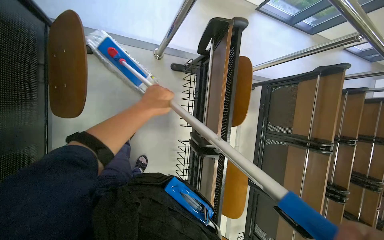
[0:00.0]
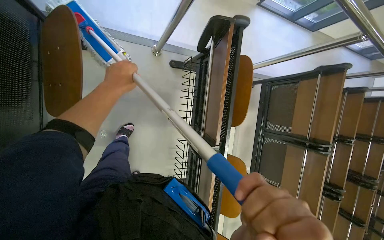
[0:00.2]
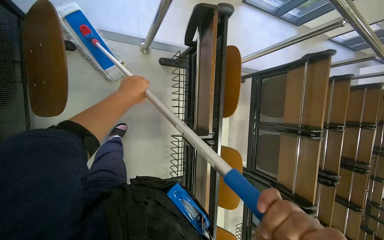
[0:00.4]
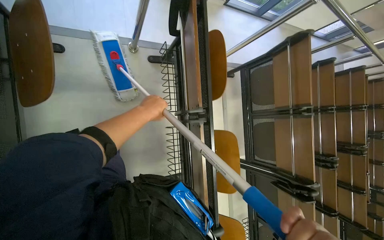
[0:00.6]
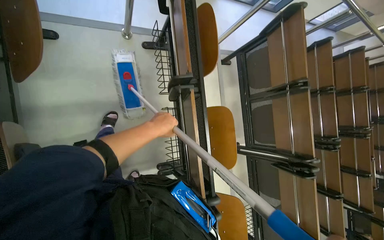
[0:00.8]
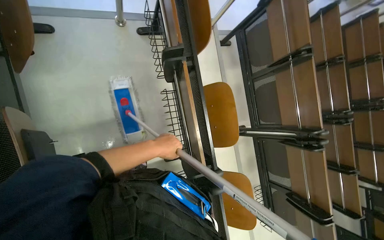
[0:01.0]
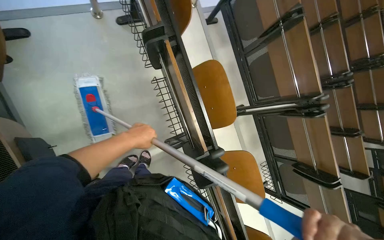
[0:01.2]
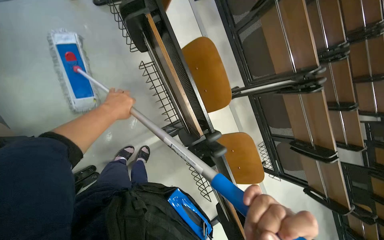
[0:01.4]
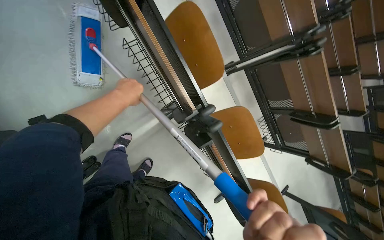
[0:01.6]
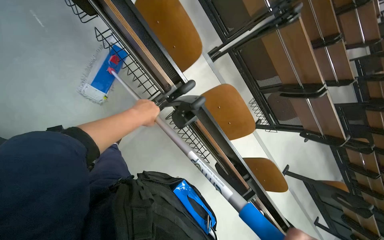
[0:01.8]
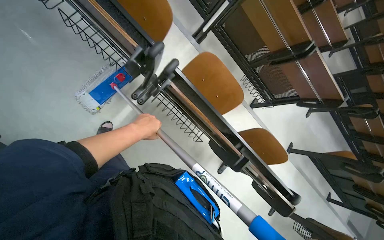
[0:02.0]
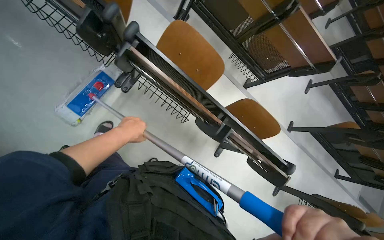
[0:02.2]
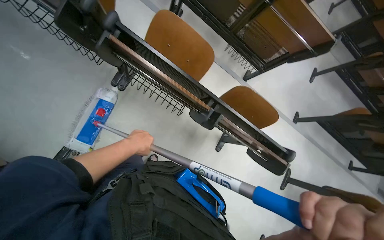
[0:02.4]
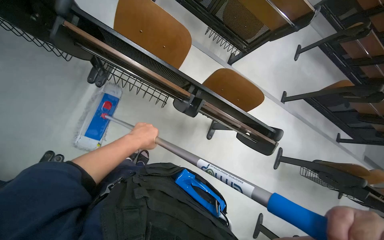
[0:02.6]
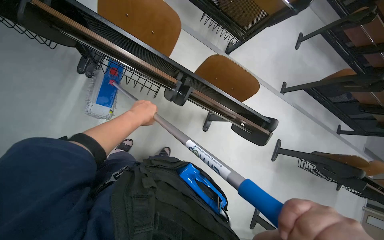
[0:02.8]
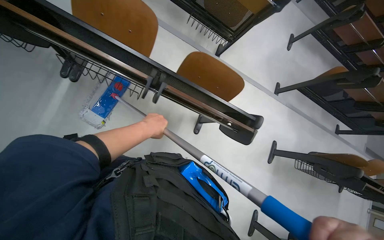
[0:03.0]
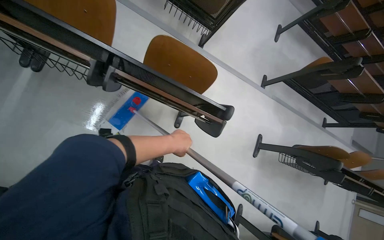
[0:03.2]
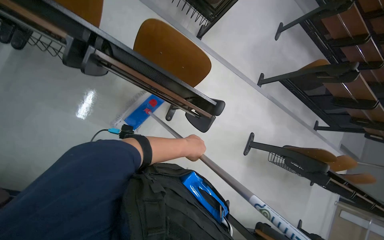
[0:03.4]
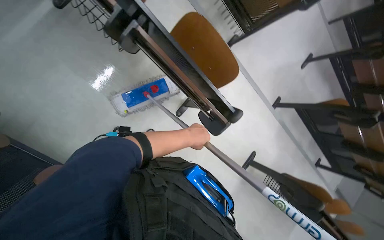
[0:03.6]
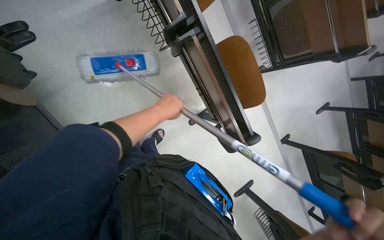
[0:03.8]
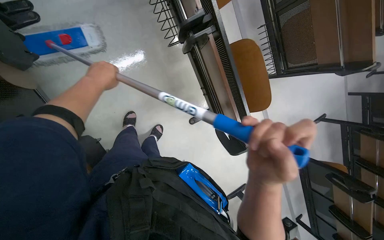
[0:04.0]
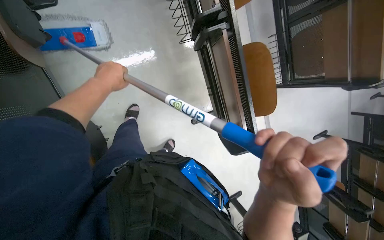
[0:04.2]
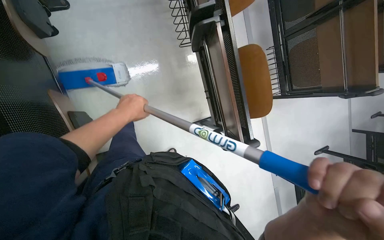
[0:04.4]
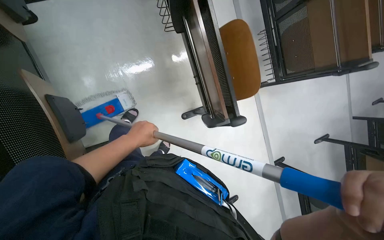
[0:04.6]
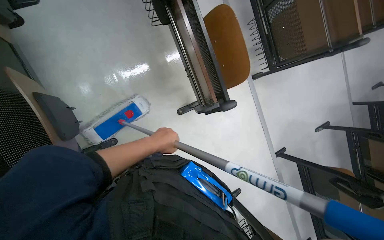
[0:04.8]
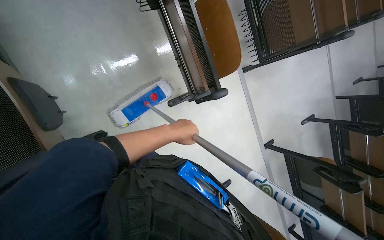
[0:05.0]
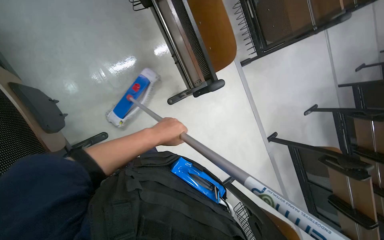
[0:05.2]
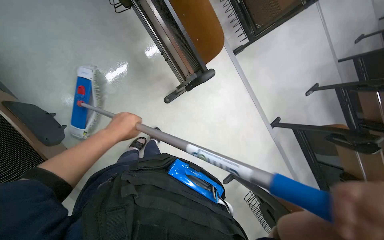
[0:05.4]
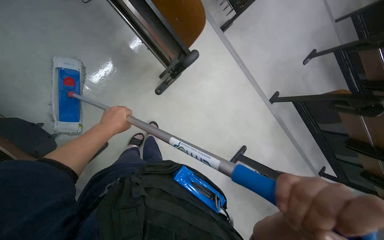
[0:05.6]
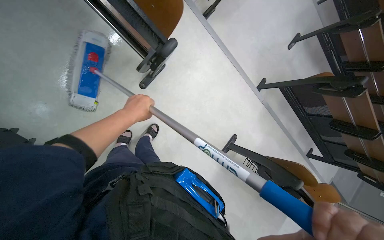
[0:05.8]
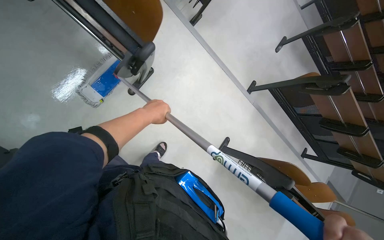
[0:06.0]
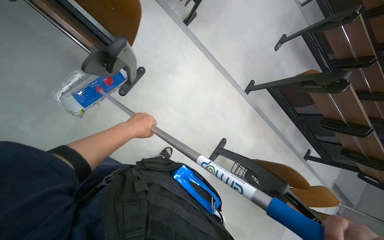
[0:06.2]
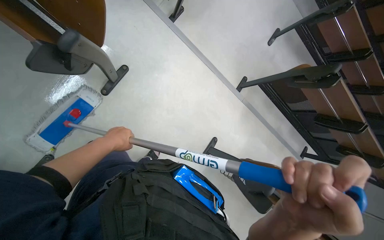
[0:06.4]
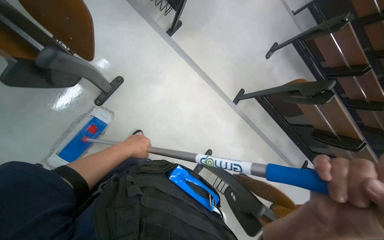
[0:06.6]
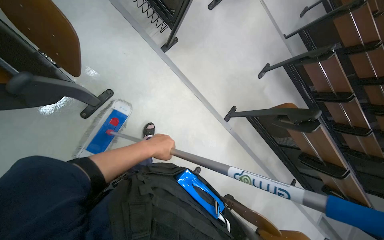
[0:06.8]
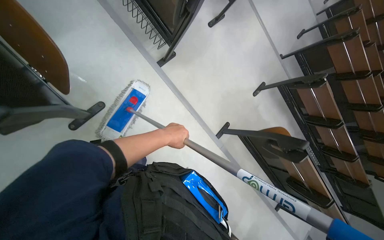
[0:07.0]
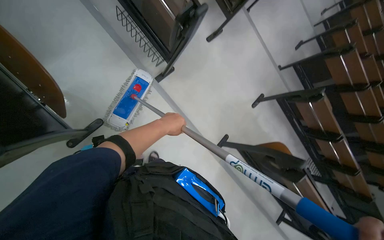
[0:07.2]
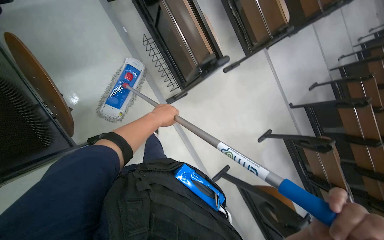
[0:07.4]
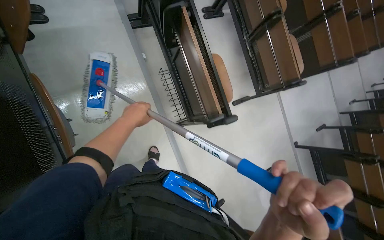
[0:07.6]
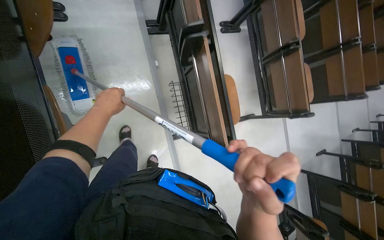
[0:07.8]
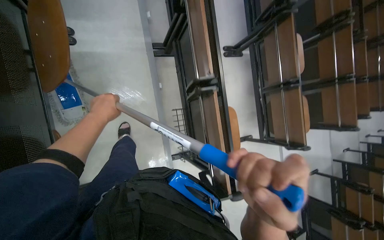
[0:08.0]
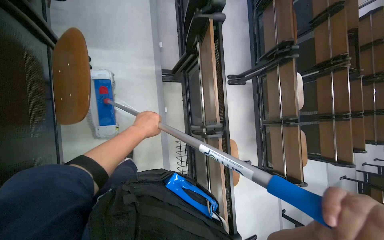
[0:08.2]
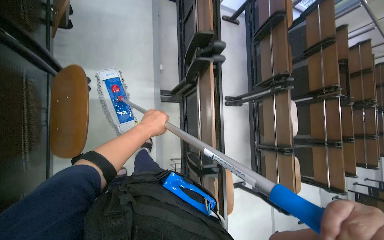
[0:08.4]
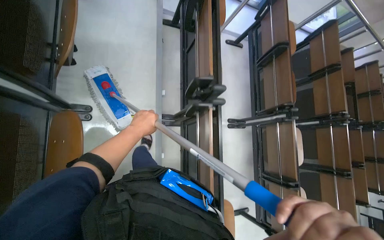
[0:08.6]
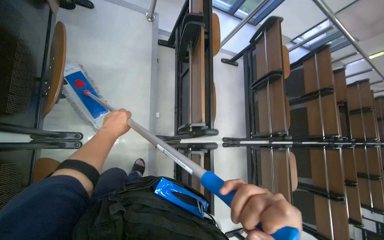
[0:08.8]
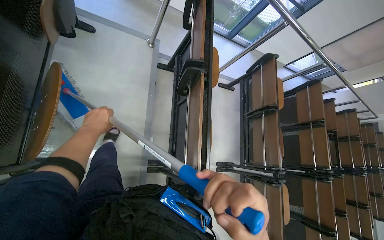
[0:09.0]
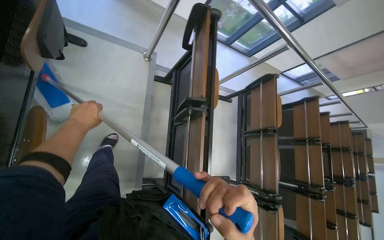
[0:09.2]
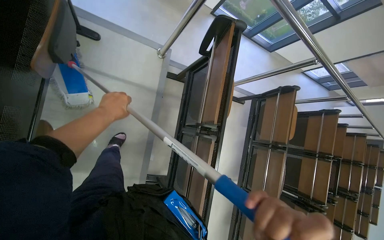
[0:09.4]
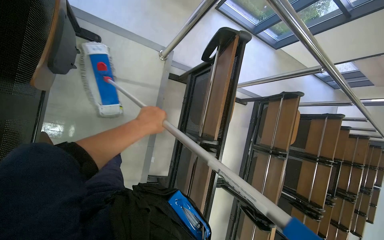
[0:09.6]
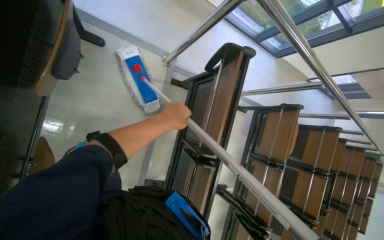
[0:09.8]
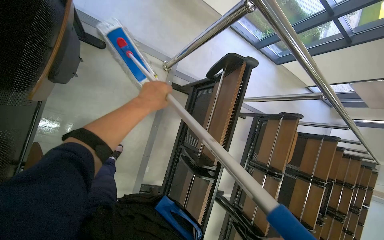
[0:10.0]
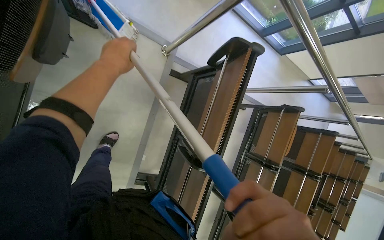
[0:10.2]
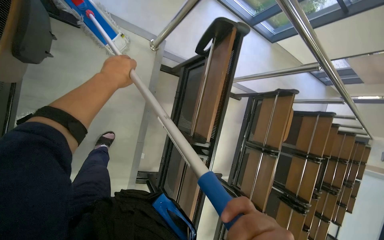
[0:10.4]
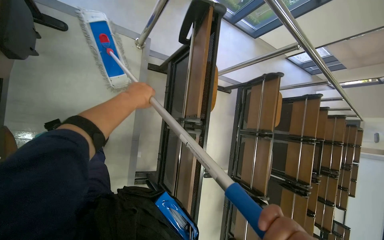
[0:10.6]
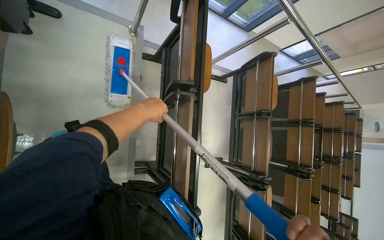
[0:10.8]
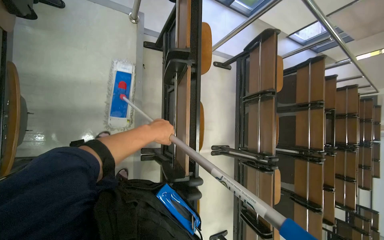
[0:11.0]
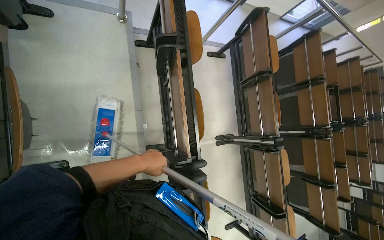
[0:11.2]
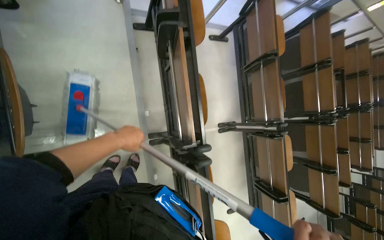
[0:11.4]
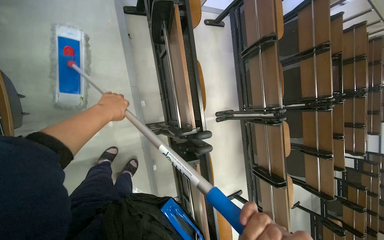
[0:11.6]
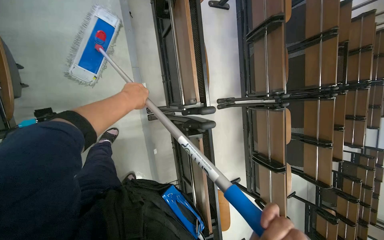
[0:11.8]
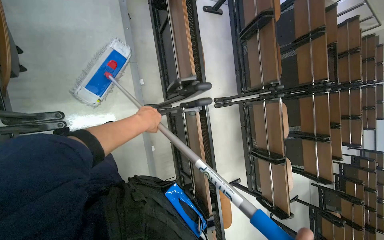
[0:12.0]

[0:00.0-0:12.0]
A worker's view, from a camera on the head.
Job: mopping floor.
The whole recording: Mopping lecture hall floor. The worker dips the mop into the bucket and mops the floor of the lecture hall.
0:00.0 to 0:01.6: The head travels some 50 cm. The camera pitches downward, by roughly 15 degrees. The scene turns roughly 35 degrees counterclockwise in the picture.
0:01.6 to 0:03.0: The head travels some 80 cm. Everything in view rotates approximately 35 degrees counterclockwise.
0:03.0 to 0:04.4: The scene rotates clockwise by some 50 degrees.
0:04.4 to 0:06.0: The scene turns roughly 35 degrees counterclockwise in the picture. The left hand goes left and right, roughly 20 cm each way, reversing 2 times.
0:06.0 to 0:07.6: The camera is carried roughly 70 cm. The view tilts approximately 20 degrees upward.
0:07.6 to 0:09.0: The wearer moves roughly 1 m. The view tips upward by some 20 degrees. Everything in view rotates some 30 degrees clockwise.
0:09.0 to 0:10.4: The camera travels some 60 cm. The camera pitches downward, by about 15 degrees.
0:10.4 to 0:12.0: The camera is carried approximately 80 cm.

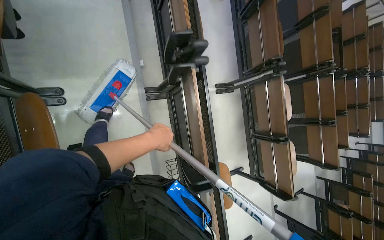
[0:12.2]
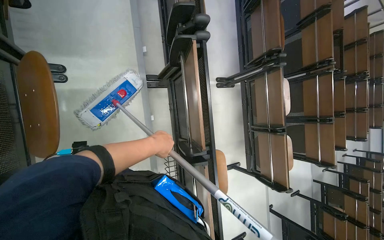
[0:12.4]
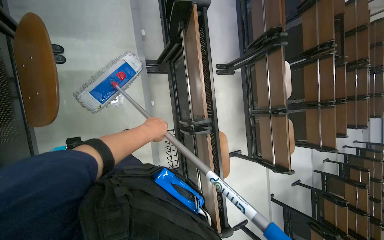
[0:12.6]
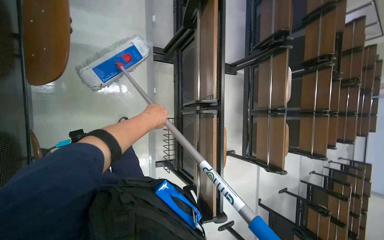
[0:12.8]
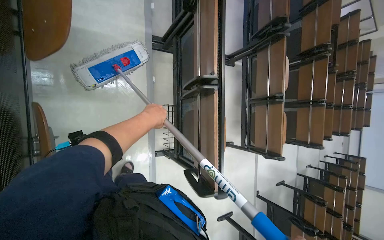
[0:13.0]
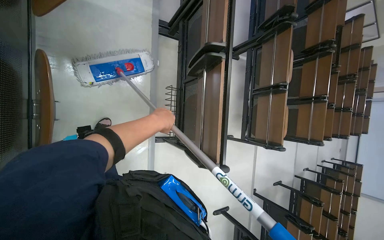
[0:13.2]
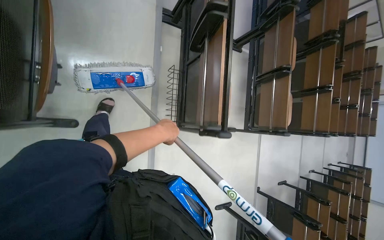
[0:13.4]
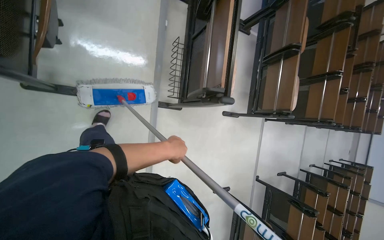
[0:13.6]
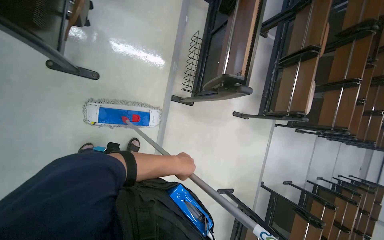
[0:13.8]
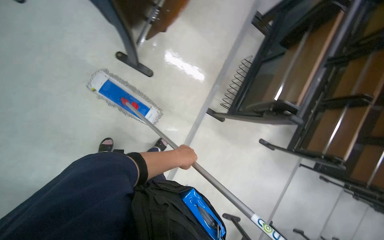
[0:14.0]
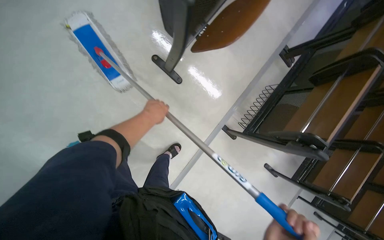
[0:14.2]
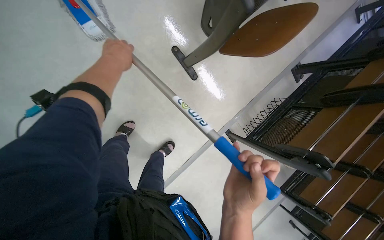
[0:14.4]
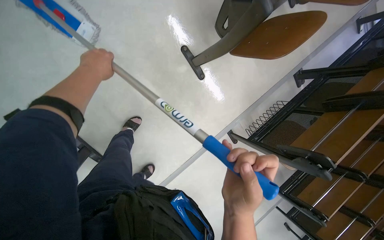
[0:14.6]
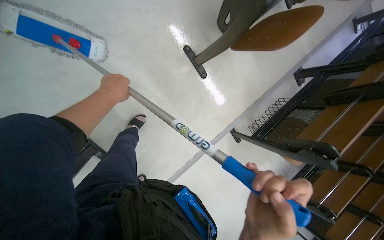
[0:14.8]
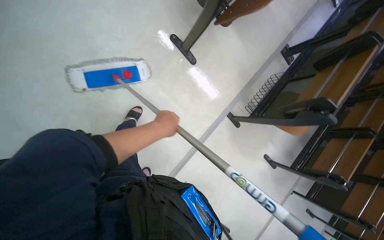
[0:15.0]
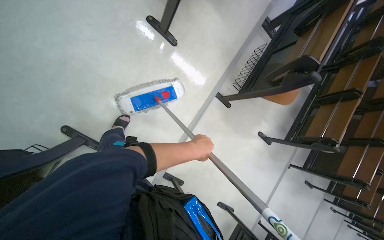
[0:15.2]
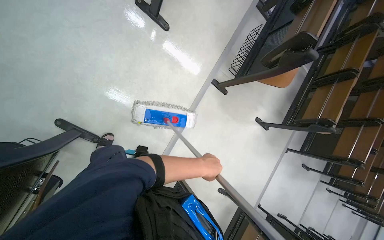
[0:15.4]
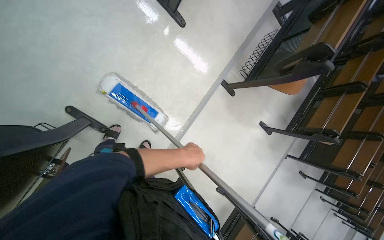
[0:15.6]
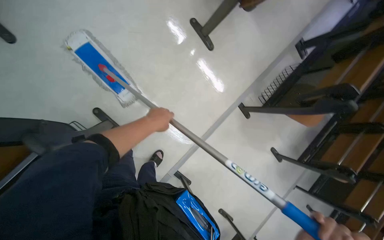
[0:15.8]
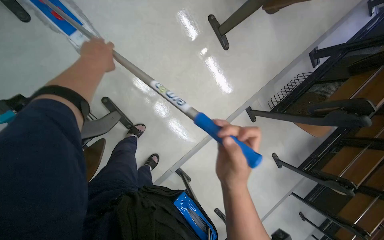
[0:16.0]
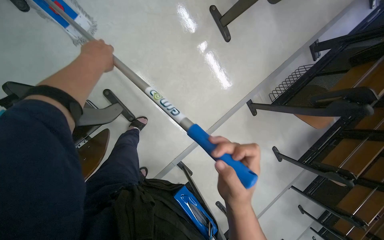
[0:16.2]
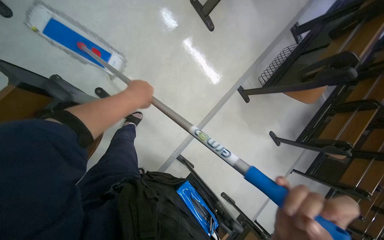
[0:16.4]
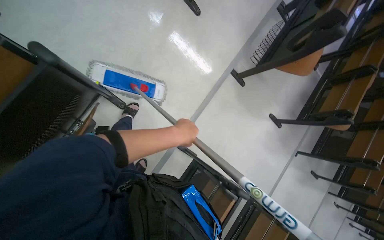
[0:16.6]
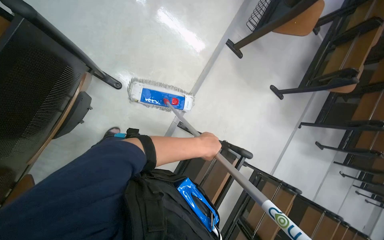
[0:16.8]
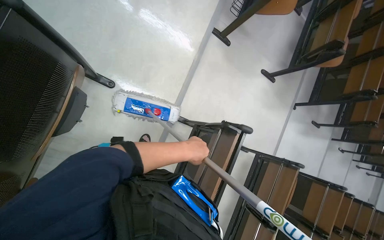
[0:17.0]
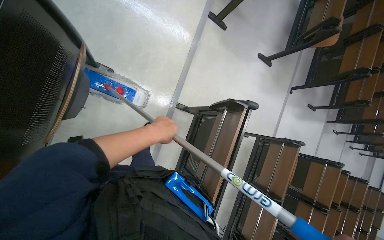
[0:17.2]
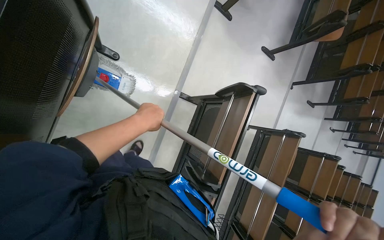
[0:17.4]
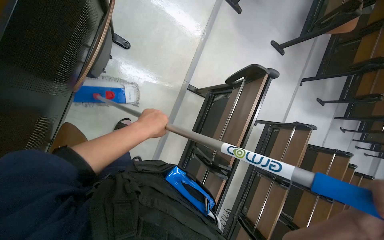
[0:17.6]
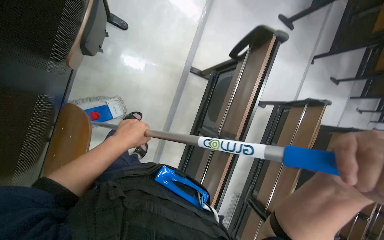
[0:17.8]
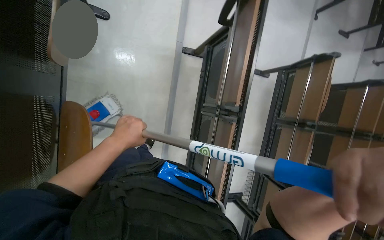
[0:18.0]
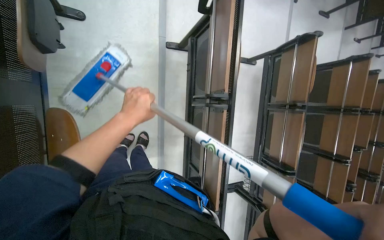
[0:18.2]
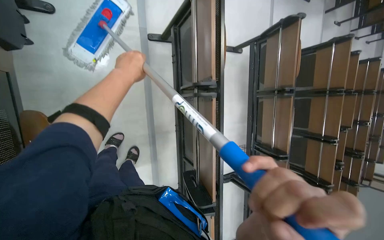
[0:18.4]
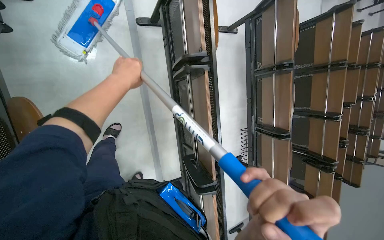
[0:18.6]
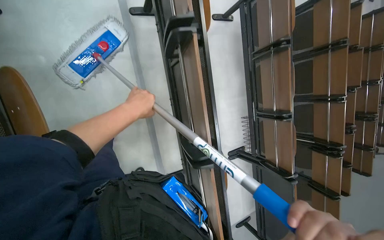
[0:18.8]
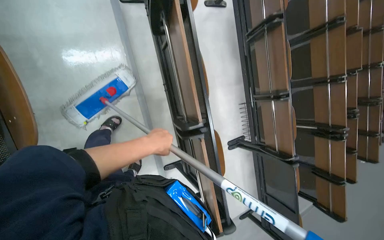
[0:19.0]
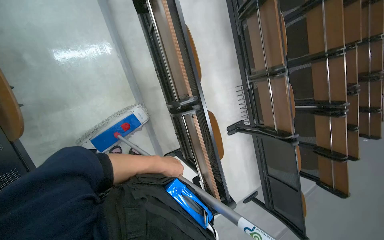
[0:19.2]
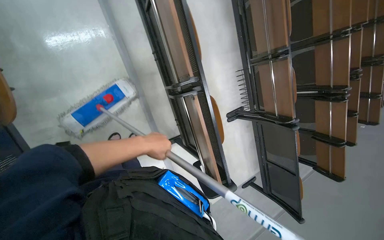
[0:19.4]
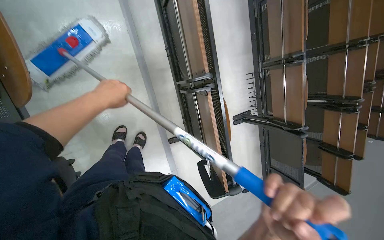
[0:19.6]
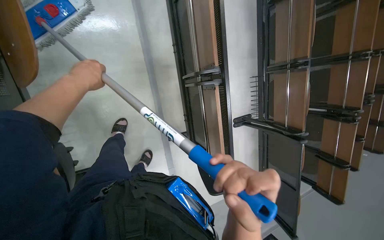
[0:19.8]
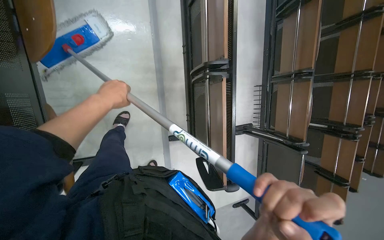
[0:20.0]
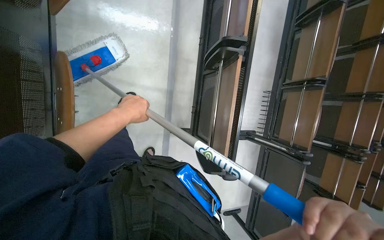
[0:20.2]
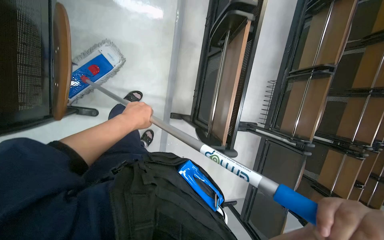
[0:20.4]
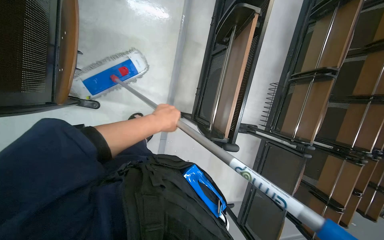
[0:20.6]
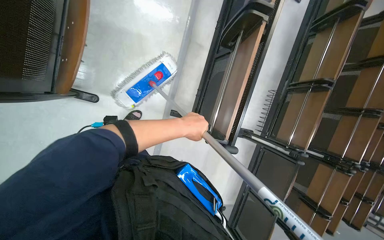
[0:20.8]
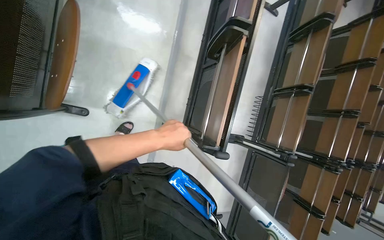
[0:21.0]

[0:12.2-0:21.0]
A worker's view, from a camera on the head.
Job: mopping floor.
The whole recording: Mopping lecture hall floor. The worker dips the mop into the bucket and mops the floor of the lecture hall.
0:12.2 to 0:13.6: The head travels roughly 1 m.
0:13.6 to 0:15.2: The camera is carried about 70 cm. Everything in view rotates approximately 25 degrees clockwise.
0:16.6 to 0:18.0: The camera travels some 60 cm. The view tips downward by approximately 15 degrees. Everything in view rotates approximately 25 degrees counterclockwise.
0:18.0 to 0:19.6: The camera is carried some 50 cm.
0:19.6 to 0:21.0: The camera is carried about 40 cm. The scene turns approximately 25 degrees clockwise in the picture.
